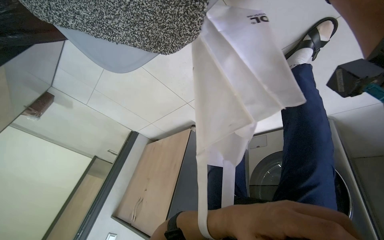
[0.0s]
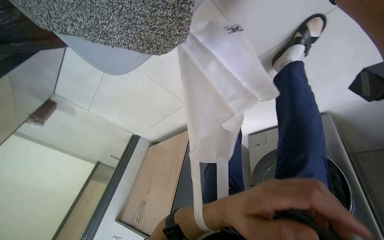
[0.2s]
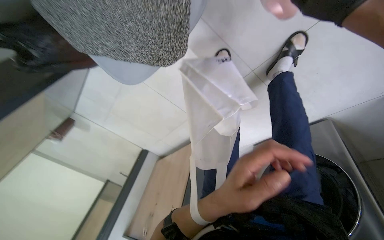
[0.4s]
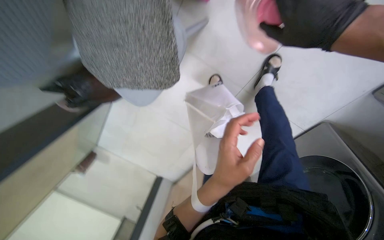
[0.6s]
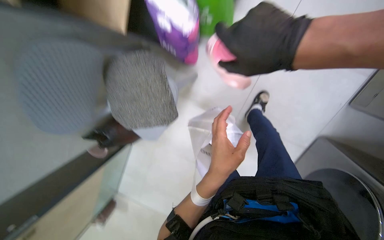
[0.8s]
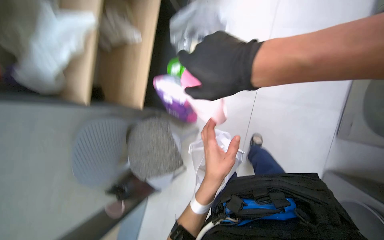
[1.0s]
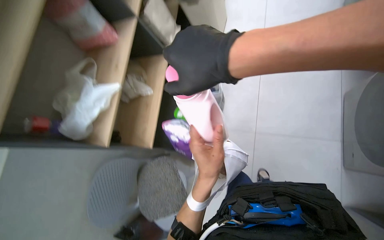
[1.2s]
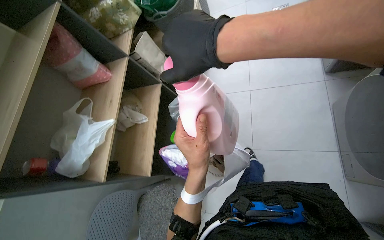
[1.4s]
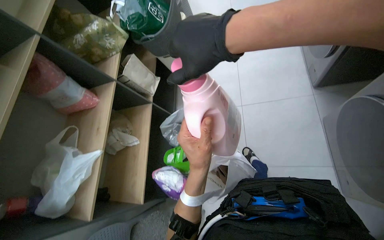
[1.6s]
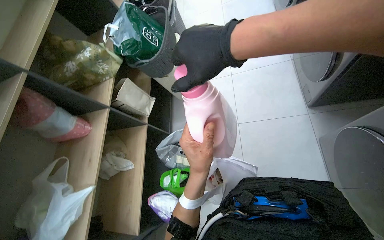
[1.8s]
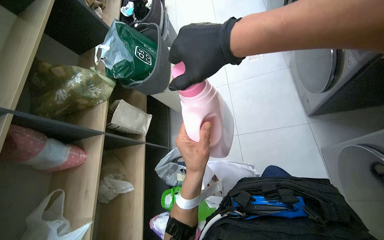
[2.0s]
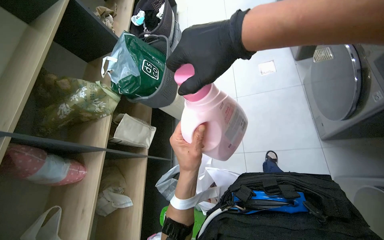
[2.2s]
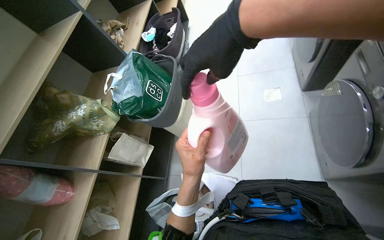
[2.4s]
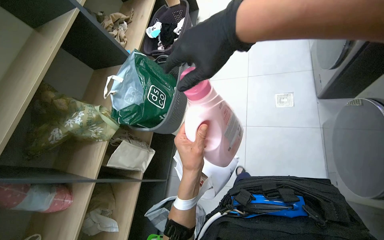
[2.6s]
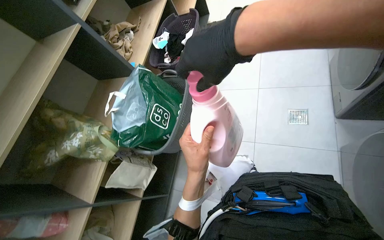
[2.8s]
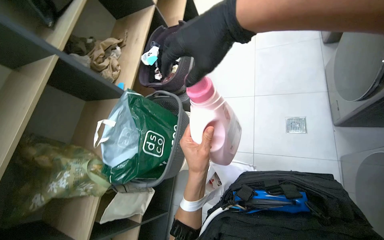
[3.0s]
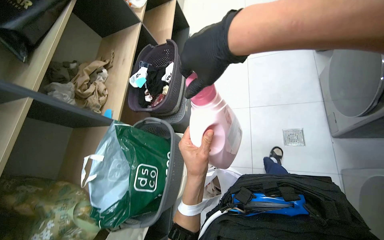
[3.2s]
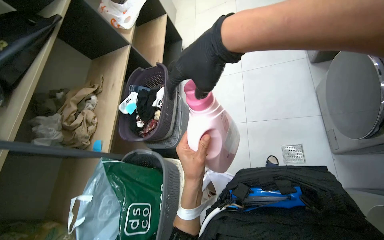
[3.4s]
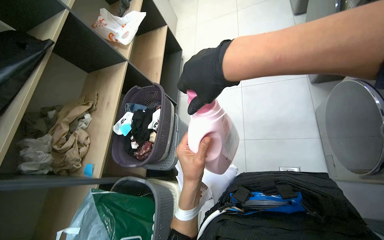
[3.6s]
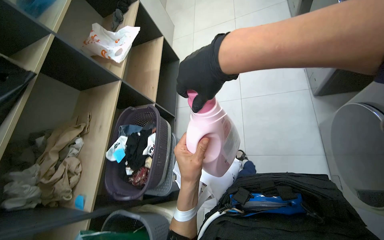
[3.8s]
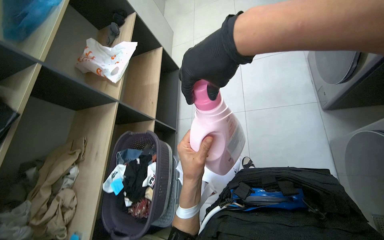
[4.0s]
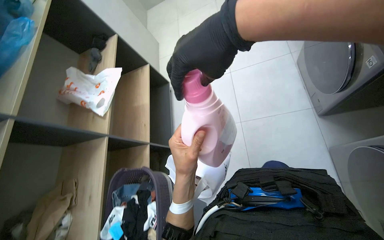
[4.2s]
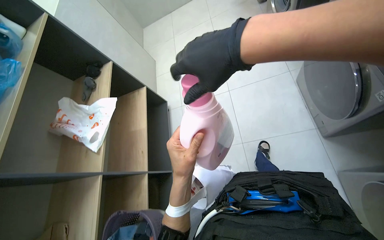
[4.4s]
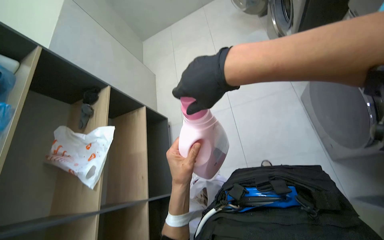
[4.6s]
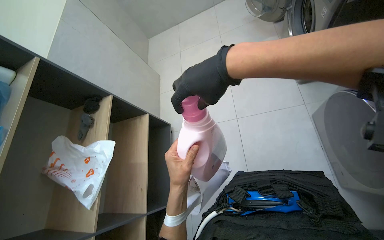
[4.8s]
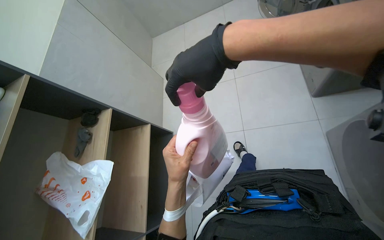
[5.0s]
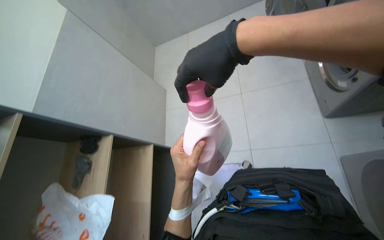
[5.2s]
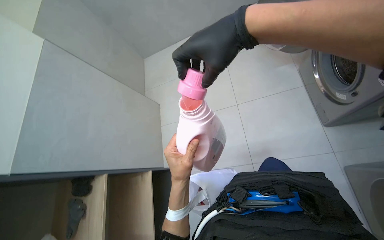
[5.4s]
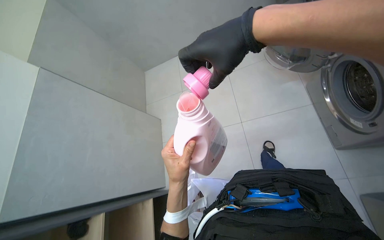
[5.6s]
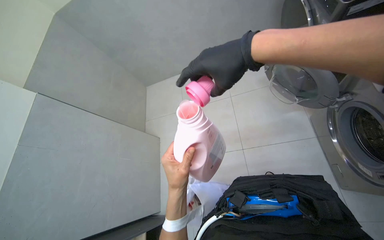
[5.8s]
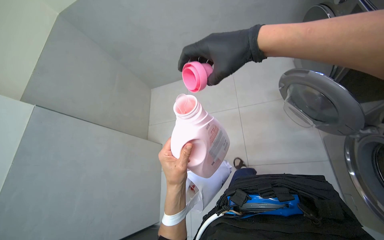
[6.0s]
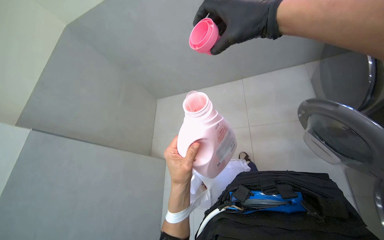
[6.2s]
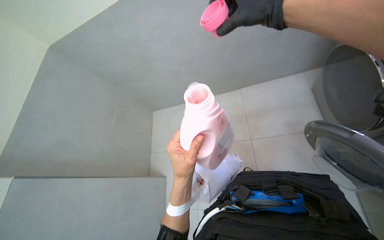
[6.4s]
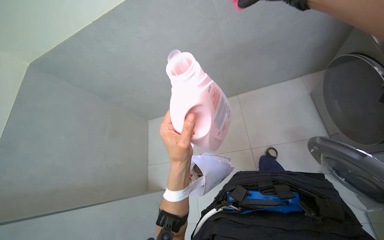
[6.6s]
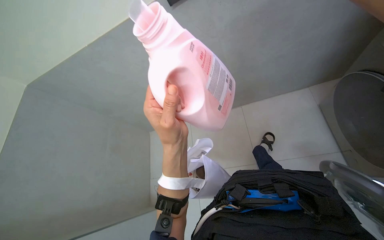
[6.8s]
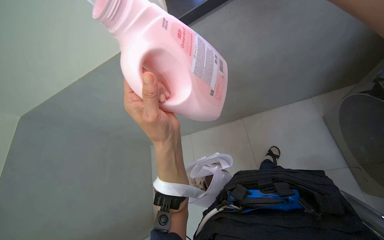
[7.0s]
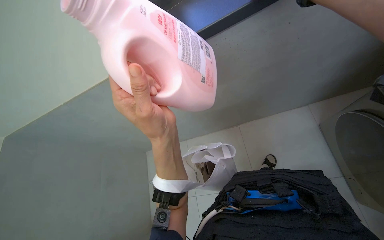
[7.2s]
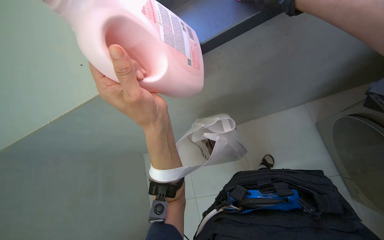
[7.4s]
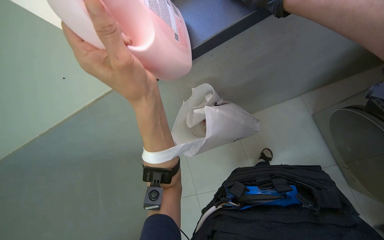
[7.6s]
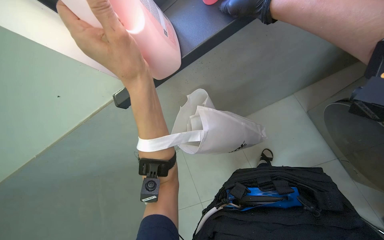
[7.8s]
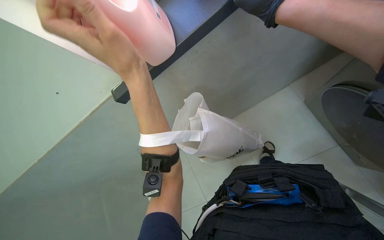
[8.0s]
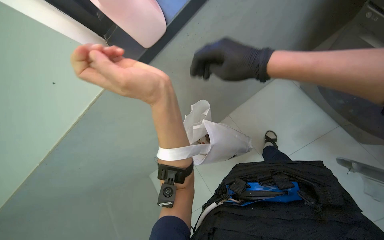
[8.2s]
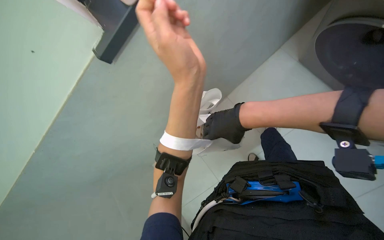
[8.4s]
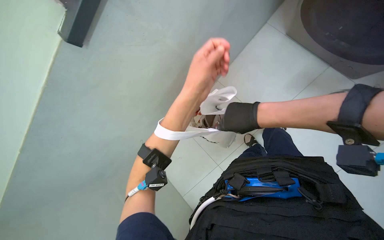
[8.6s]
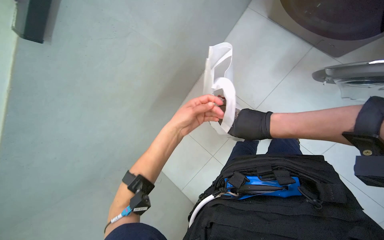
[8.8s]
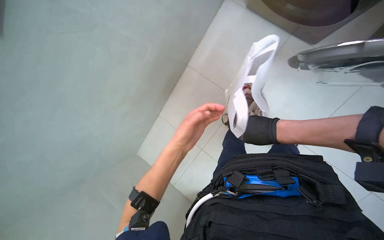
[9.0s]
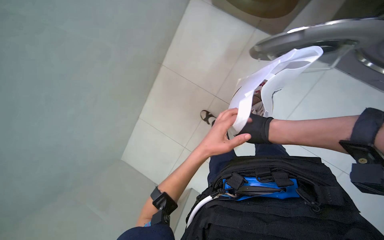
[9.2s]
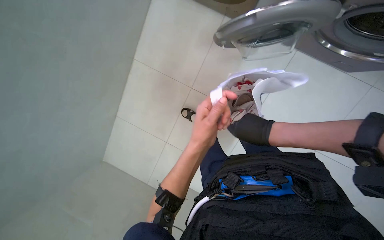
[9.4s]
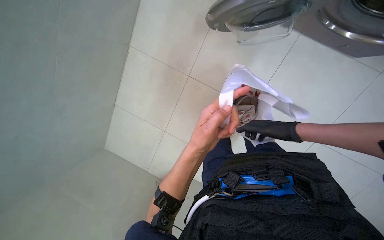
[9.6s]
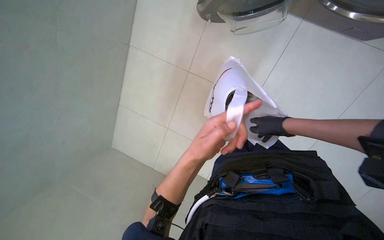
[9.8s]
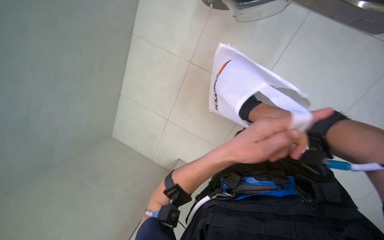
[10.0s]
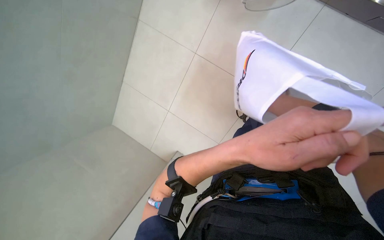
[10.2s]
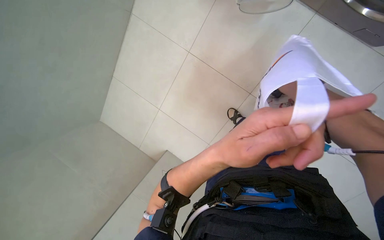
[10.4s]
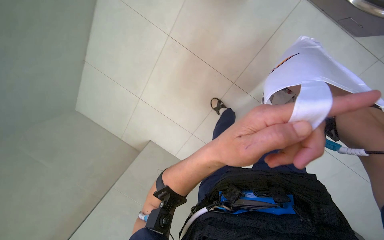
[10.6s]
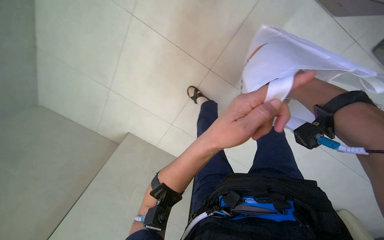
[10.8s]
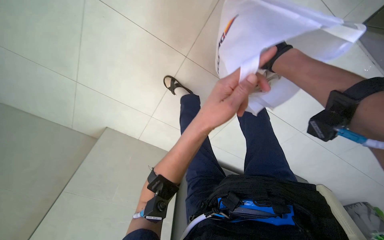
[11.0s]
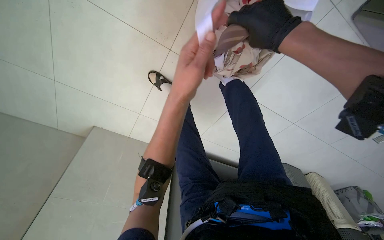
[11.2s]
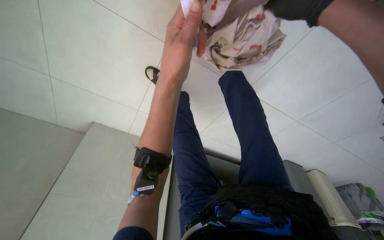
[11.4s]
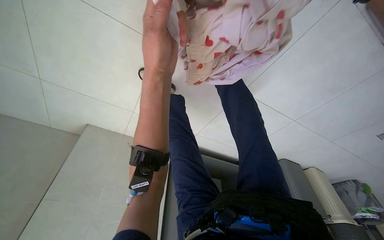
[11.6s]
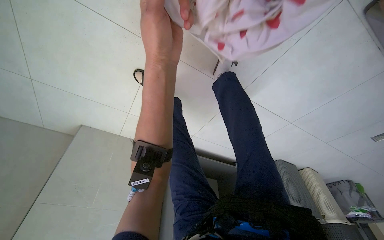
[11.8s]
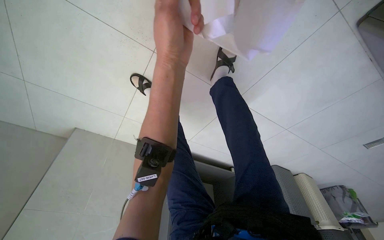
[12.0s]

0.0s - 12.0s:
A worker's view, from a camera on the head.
Job: managing laundry.
The whole recording: Preparing laundry with detergent and bag. The worker handles items in a laundry bag, opens a detergent bottle, and pours detergent into its cap.
0.0s - 1.6s: The head travels roughly 80 cm. The camera pitches upward, by some 75 degrees. The scene rotates counterclockwise by about 35 degrees.
1.6s - 3.0s: The camera travels roughly 1 m.
3.0s - 4.4s: The camera is carried some 1 m.
4.4s - 6.0s: The wearer moves roughly 1.5 m.
7.6s - 9.0s: The right hand is displaced to the right, farther from the camera and down the picture by roughly 40 cm.
9.0s - 10.4s: The view tilts about 15 degrees downward. The left hand goes some 15 cm to the right.
10.4s - 12.0s: The wearer looks roughly 20 degrees further to the right. The camera pitches downward, by some 10 degrees. The left hand shifts roughly 25 cm up the picture.

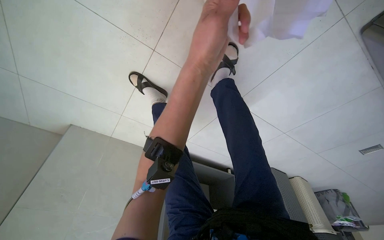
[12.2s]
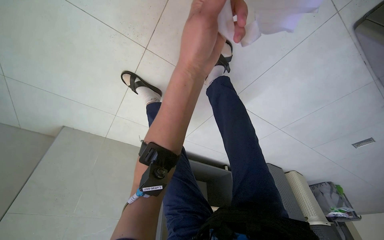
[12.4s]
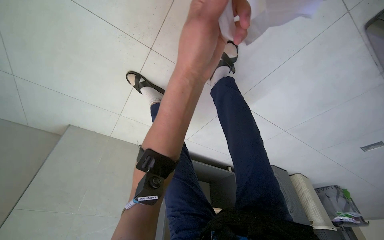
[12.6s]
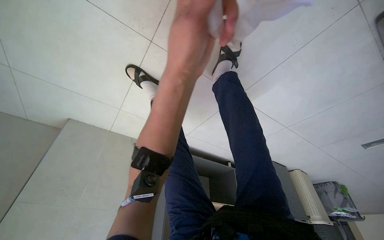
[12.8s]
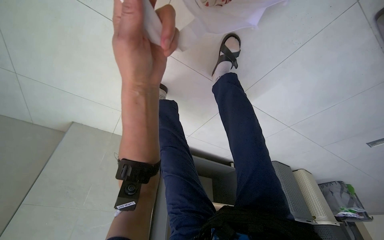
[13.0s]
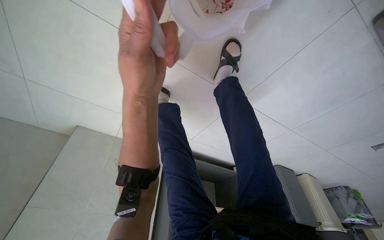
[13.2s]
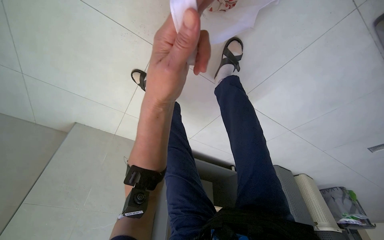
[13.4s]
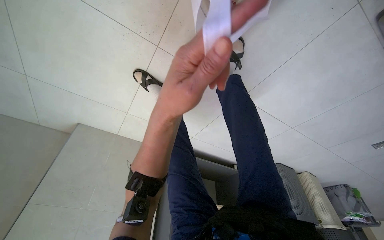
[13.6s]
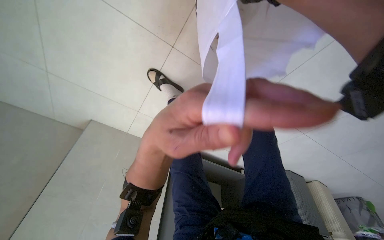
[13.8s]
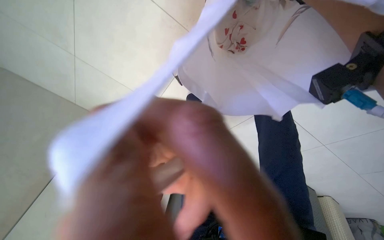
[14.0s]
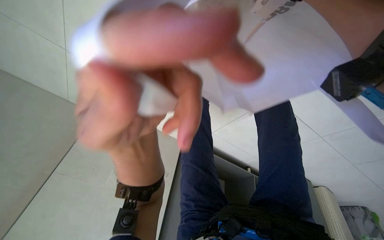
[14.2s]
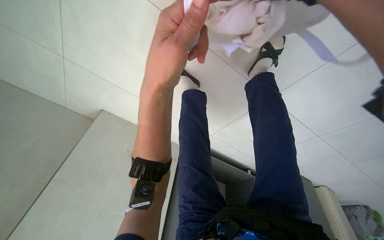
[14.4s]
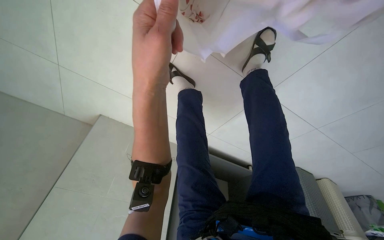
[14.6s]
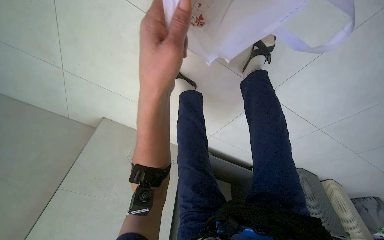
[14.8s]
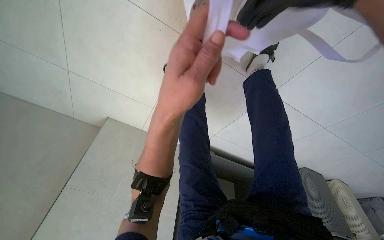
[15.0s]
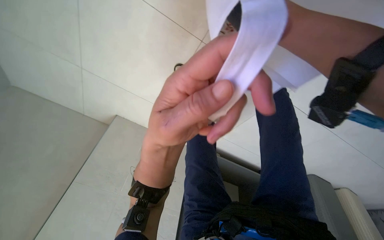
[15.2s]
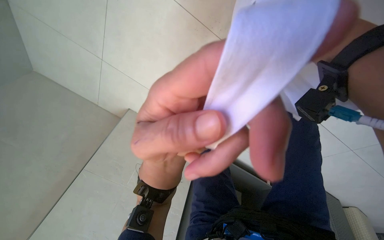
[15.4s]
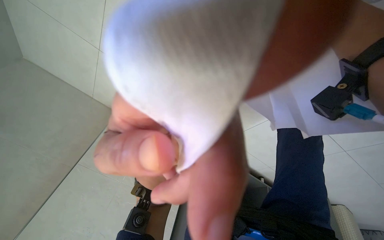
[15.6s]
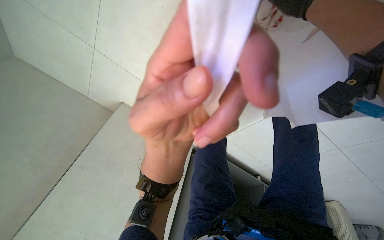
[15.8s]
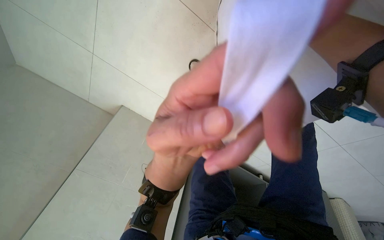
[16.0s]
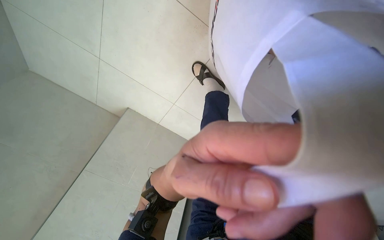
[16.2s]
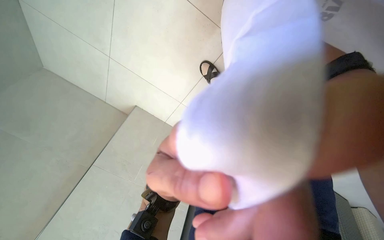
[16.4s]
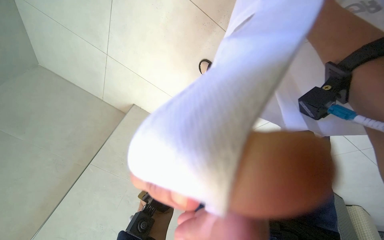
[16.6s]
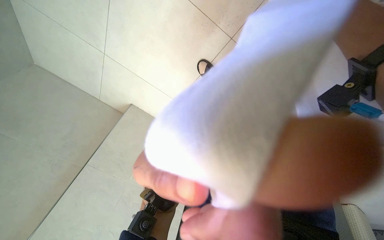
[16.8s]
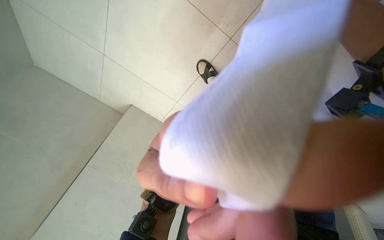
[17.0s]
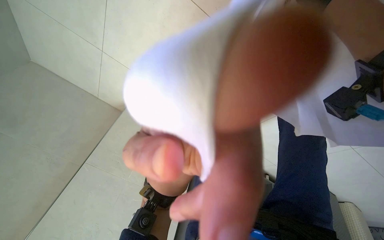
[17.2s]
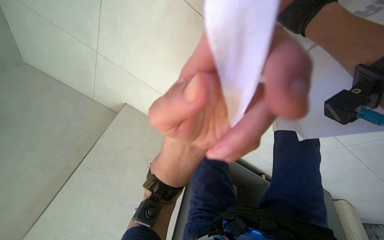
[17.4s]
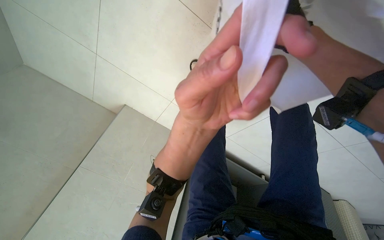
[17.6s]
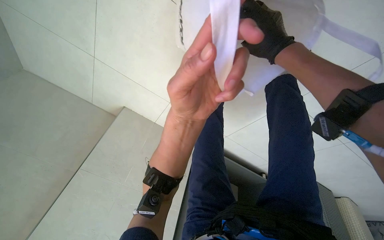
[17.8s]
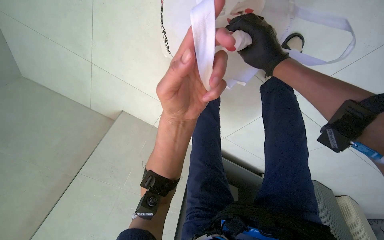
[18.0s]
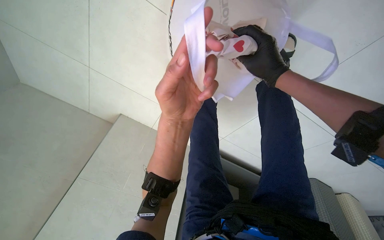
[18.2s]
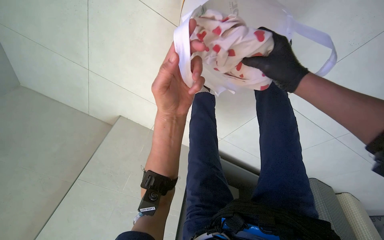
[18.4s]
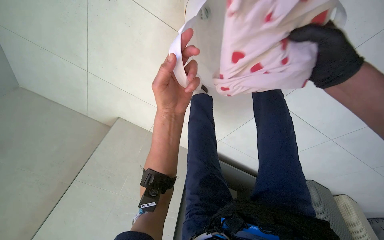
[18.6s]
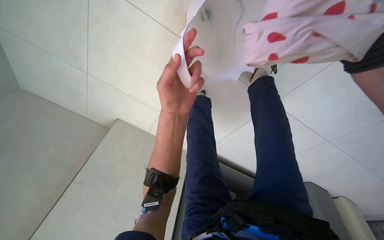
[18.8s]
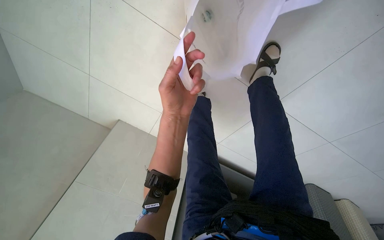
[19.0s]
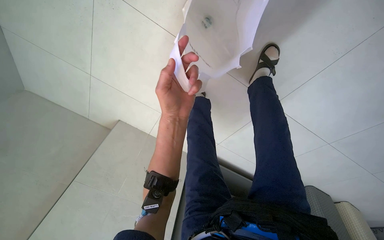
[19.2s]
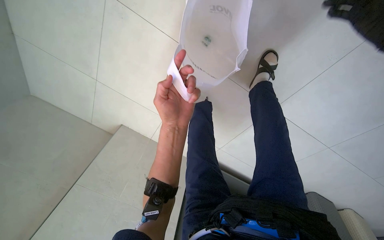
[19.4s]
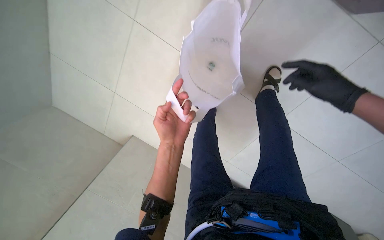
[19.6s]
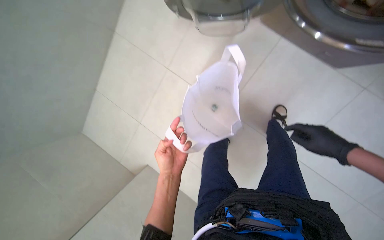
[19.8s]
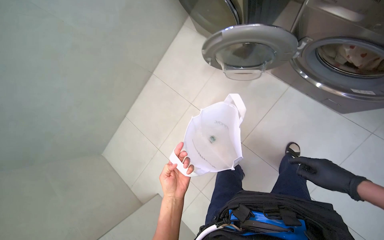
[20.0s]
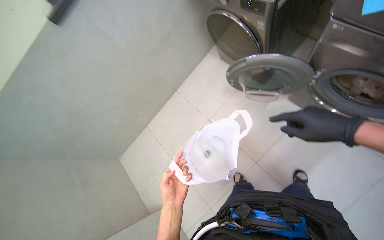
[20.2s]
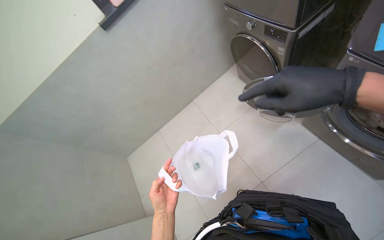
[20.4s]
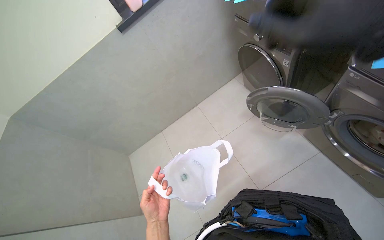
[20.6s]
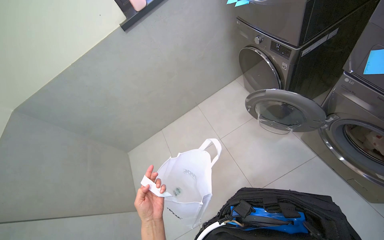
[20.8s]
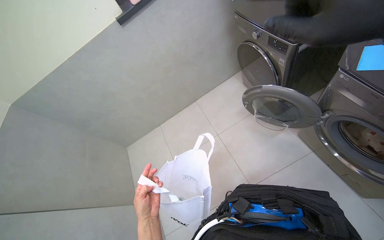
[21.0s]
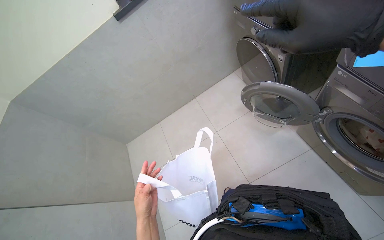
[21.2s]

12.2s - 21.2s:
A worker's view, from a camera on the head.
Job: managing laundry.
The whole recording: Preparing laundry with detergent and bag. The worker handles items in a laundry bag, opens a detergent bottle, and pours detergent into its cap.
12.2s - 13.8s: The left hand goes some 15 cm down the picture.
16.6s - 18.2s: The left hand moves up the picture, about 10 cm.
18.2s - 19.8s: The left hand is displaced farther from the camera by some 10 cm.
